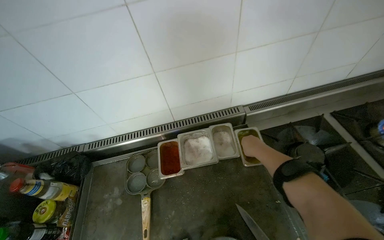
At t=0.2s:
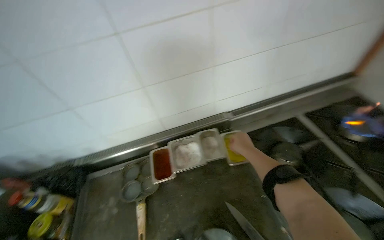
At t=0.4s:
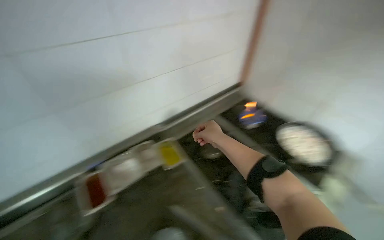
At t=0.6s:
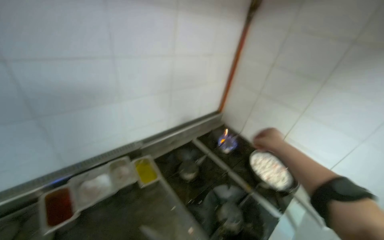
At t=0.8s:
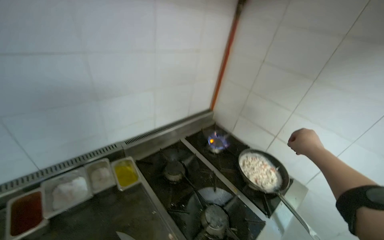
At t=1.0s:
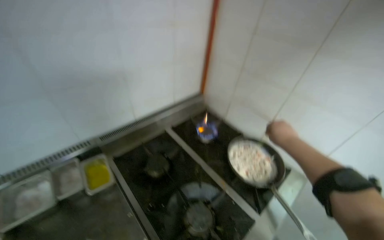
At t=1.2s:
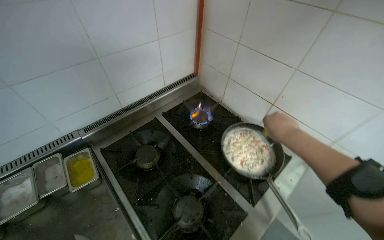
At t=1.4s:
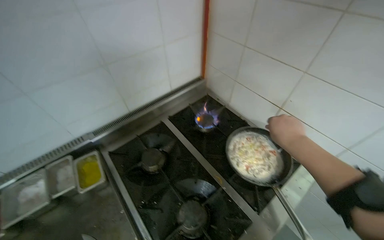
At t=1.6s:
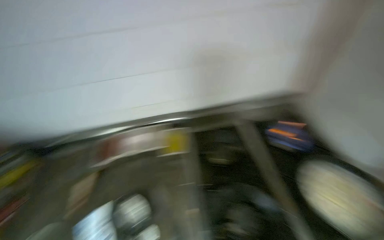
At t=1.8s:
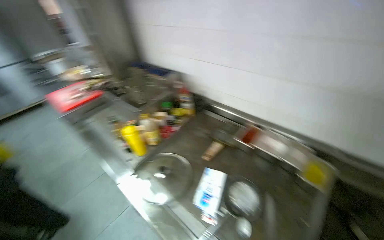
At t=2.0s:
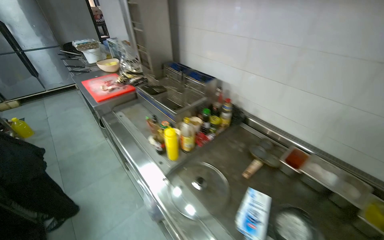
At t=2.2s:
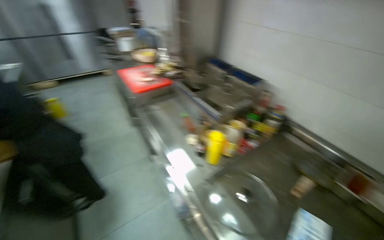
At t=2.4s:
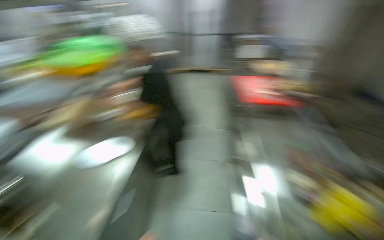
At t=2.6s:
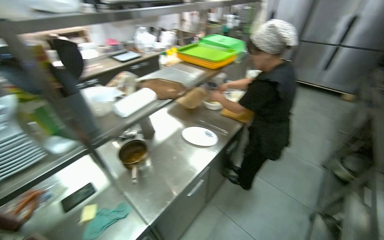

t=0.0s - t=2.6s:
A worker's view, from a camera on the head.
Job: cooking food.
The whole recording: Cooking dumplings with sauce and vegetables. The worker cuts tomatoes and adds them to a pan with dumplings, then adds various sauces and stirs the mixture on the stove.
t=0.0s - t=1.2s: The camera travels about 50 cm. The head turns to the right by roughly 30 degrees. The wearer looks roughly 10 degrees further upward.
t=1.2s - t=2.6s: The head travels approximately 90 cm. The wearer looks about 130 degrees further to the left.

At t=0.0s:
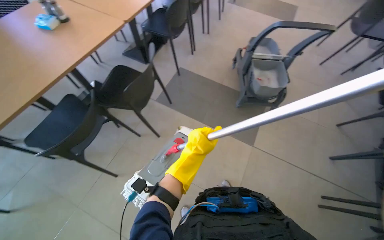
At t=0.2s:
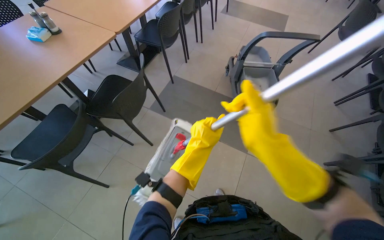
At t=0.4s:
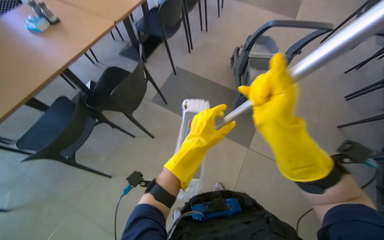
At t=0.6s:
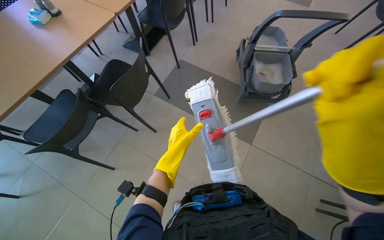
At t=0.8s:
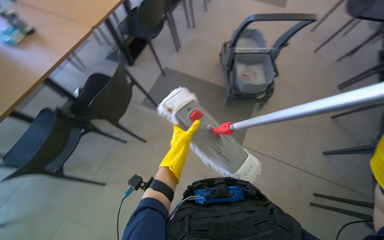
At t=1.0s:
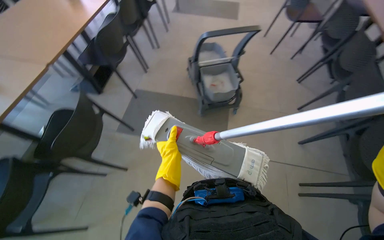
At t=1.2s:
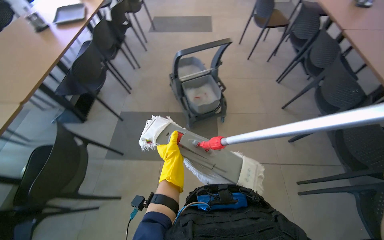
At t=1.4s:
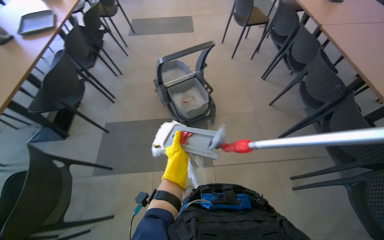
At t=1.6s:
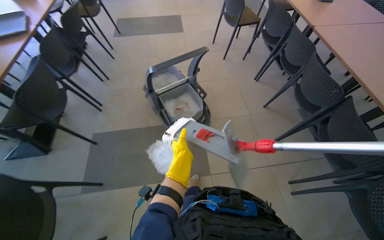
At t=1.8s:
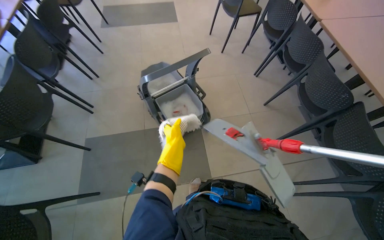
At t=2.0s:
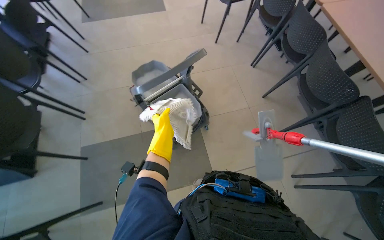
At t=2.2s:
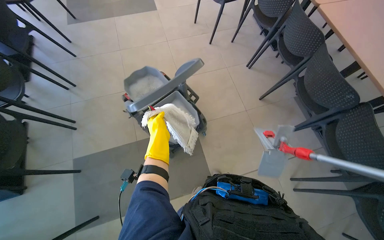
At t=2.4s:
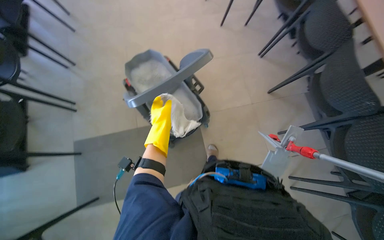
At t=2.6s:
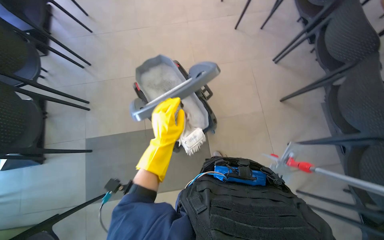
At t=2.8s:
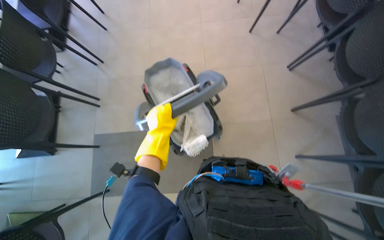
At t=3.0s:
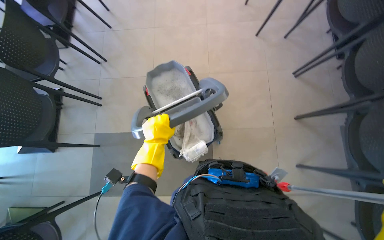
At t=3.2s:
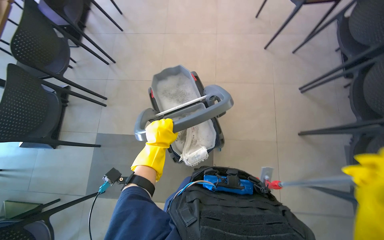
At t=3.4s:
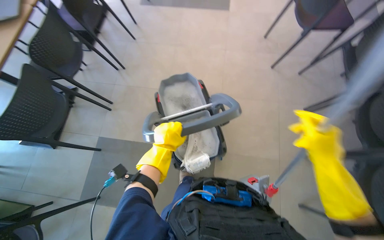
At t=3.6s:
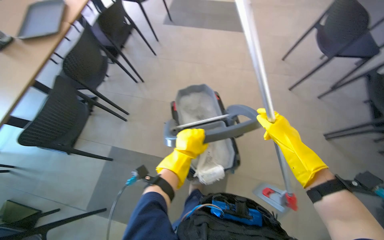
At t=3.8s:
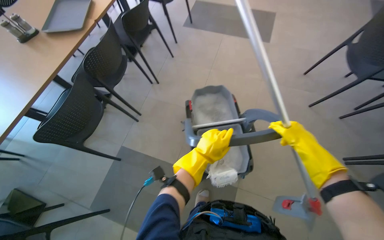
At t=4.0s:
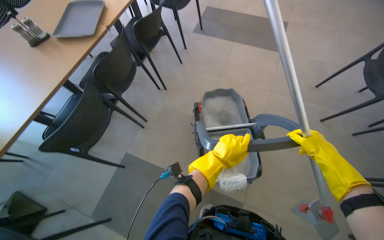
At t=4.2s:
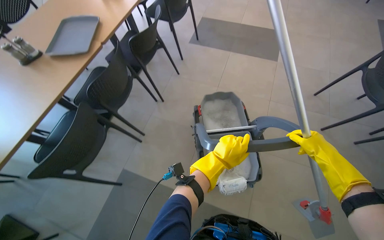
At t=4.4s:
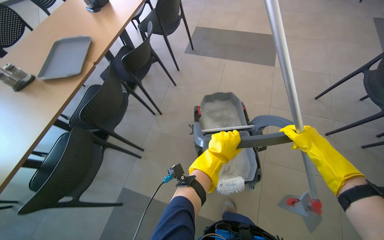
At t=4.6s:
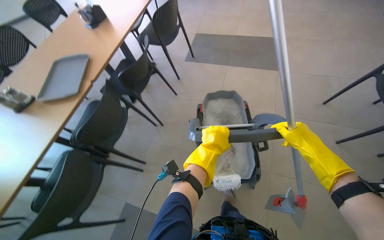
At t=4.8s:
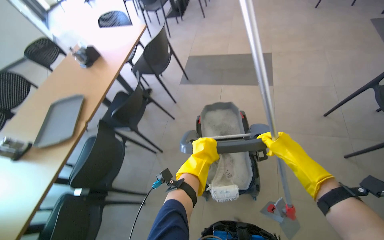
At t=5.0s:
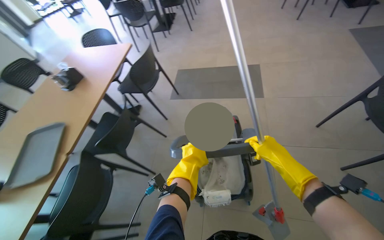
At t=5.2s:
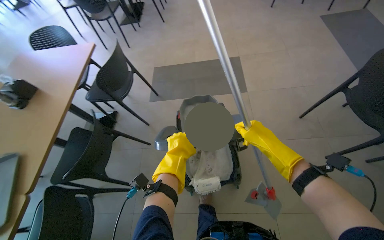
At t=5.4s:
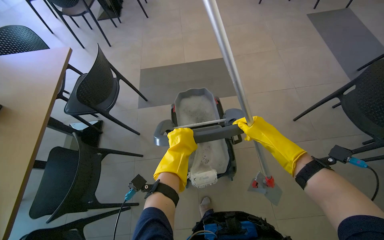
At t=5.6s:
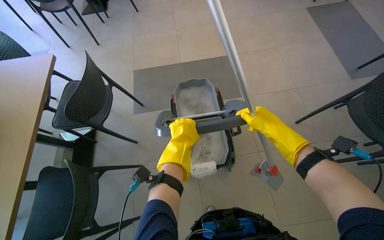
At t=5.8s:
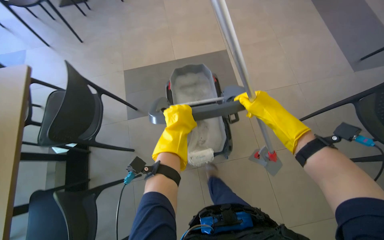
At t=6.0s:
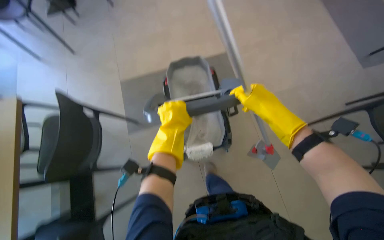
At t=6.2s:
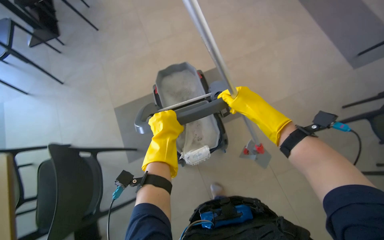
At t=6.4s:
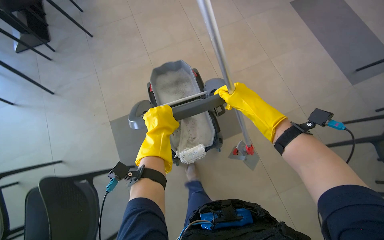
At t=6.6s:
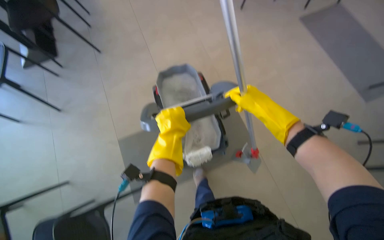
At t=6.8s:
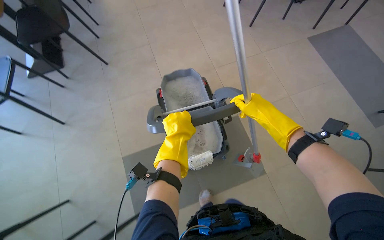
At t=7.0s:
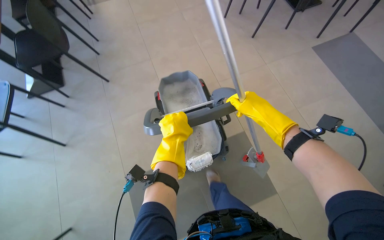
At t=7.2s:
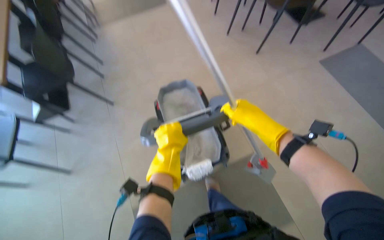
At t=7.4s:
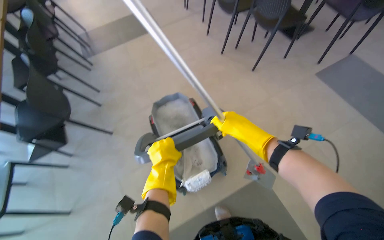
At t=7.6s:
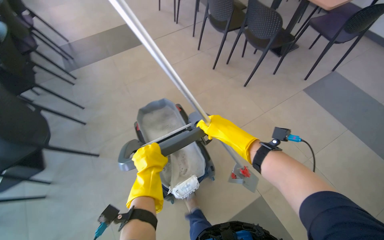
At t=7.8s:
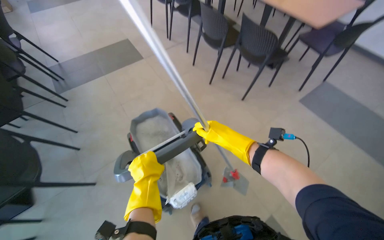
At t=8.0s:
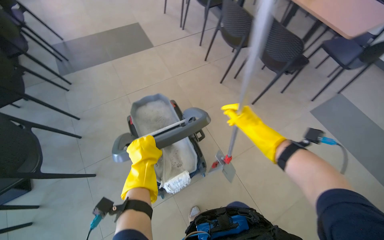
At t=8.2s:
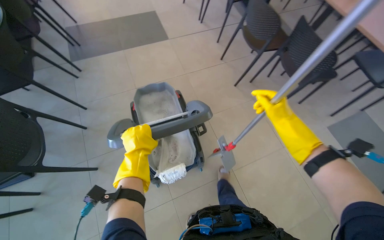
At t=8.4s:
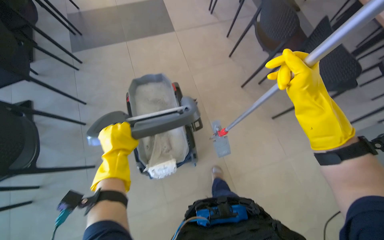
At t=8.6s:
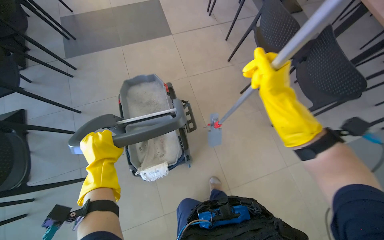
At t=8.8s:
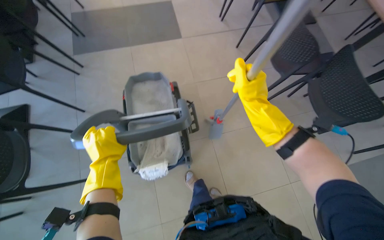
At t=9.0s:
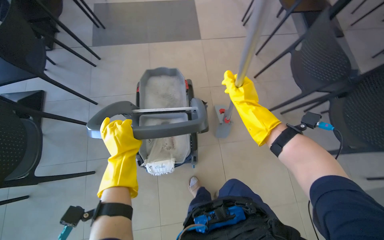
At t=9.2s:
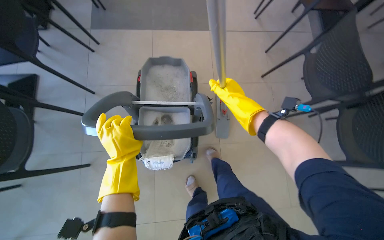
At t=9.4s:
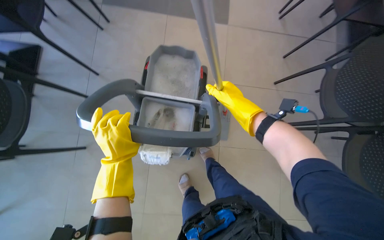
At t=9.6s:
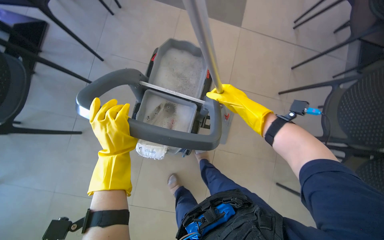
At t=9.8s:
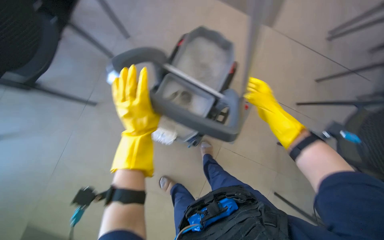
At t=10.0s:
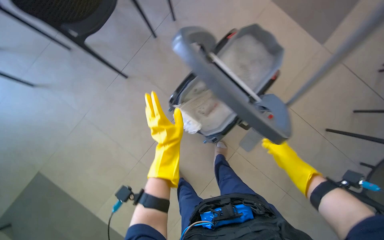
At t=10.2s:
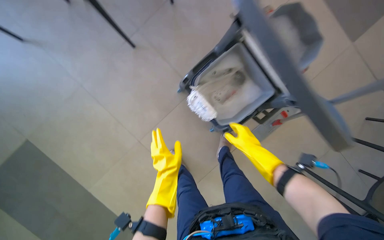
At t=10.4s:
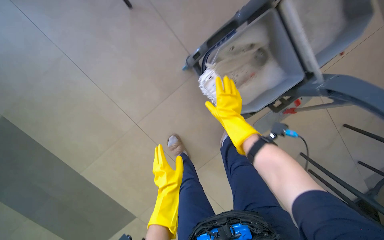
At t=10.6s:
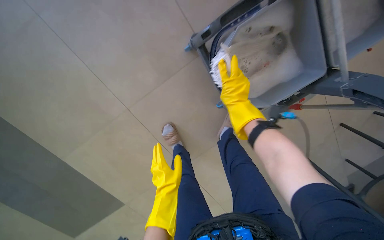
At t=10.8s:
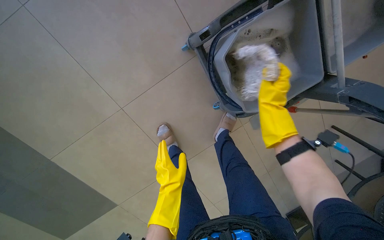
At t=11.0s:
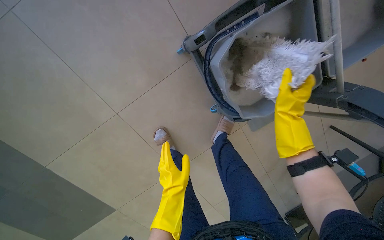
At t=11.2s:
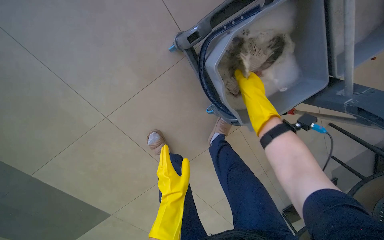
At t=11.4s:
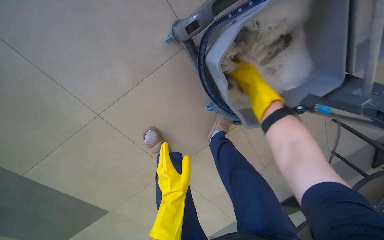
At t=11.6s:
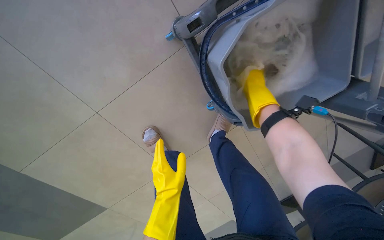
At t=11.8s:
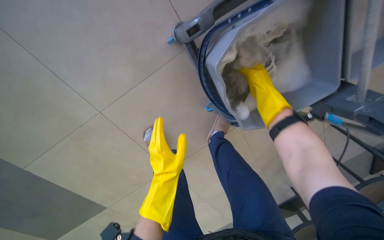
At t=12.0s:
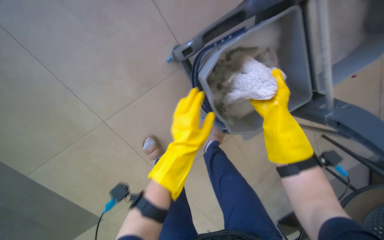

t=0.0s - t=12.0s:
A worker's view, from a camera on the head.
Job: mopping floor.
The whole recording: Wringing out mop head. The worker wrings out the mop head using the mop bucket.
t=0.0s - t=1.6s: The head rotates roughly 40 degrees to the right.
t=1.6s - t=3.0s: The wearer moves about 70 cm. The view tips downward by approximately 20 degrees.
t=3.0s - t=4.4s: The wearer looks approximately 25 degrees further upward.
t=4.4s - t=6.0s: The camera travels some 40 cm. The head turns to the right by approximately 30 degrees.
t=6.0s - t=7.6s: The view tilts approximately 20 degrees upward. Everything in view rotates some 25 degrees counterclockwise.
t=7.6s - t=9.0s: The left hand moves up the picture and to the left, roughly 20 cm. Meanwhile the right hand moves up the picture, approximately 25 cm, and goes to the right and returns, about 10 cm each way.
t=9.0s - t=10.4s: The view tips downward by about 20 degrees. The scene turns about 45 degrees clockwise in the picture.
t=10.4s - t=12.0s: The right hand is displaced to the right by approximately 15 cm. The left hand moves up the picture and to the right, about 25 cm.

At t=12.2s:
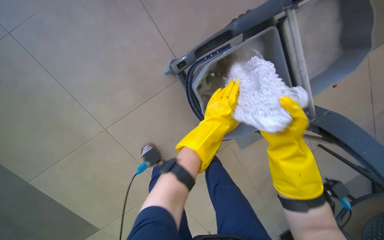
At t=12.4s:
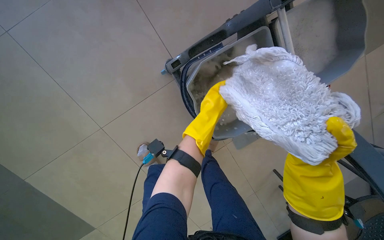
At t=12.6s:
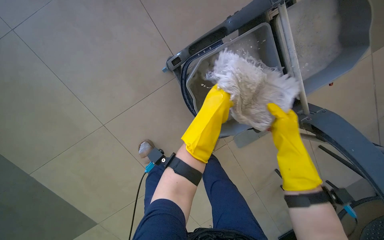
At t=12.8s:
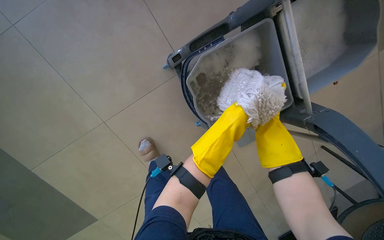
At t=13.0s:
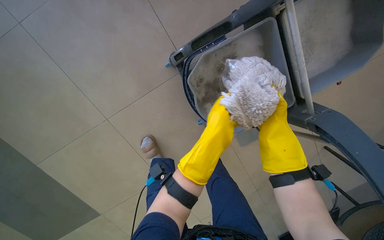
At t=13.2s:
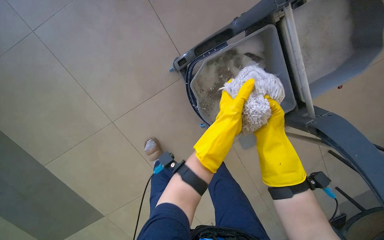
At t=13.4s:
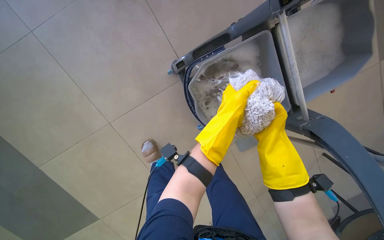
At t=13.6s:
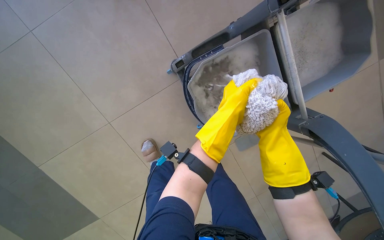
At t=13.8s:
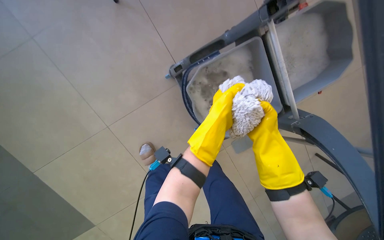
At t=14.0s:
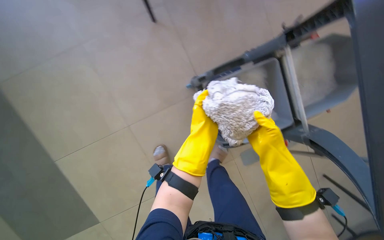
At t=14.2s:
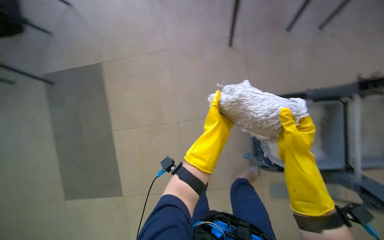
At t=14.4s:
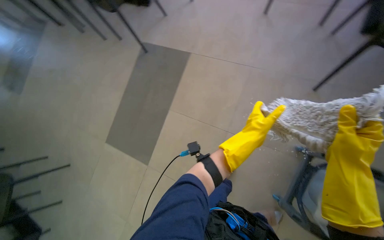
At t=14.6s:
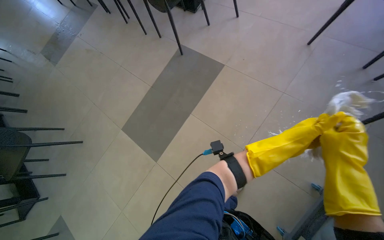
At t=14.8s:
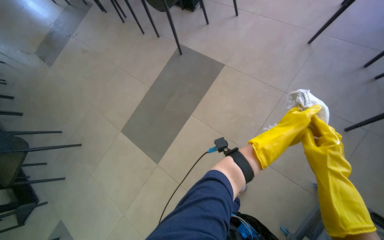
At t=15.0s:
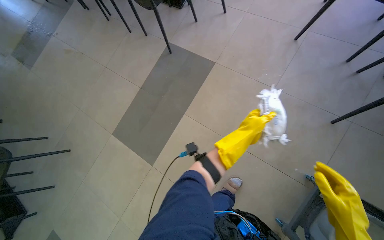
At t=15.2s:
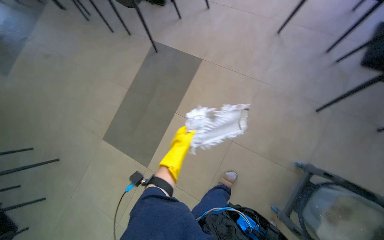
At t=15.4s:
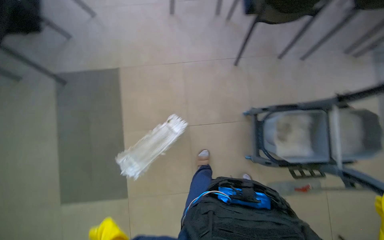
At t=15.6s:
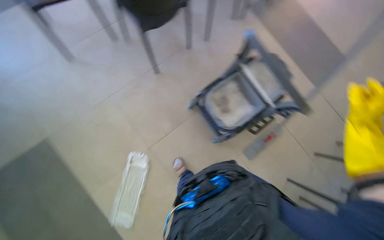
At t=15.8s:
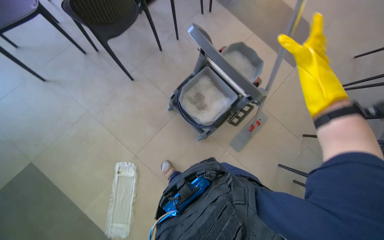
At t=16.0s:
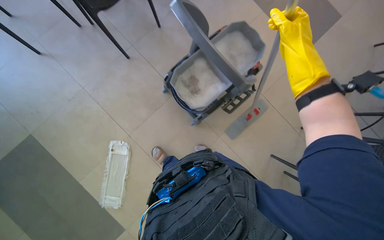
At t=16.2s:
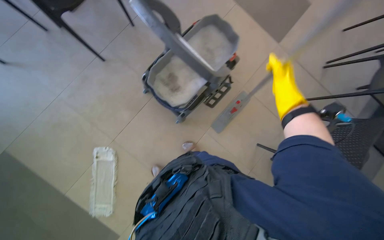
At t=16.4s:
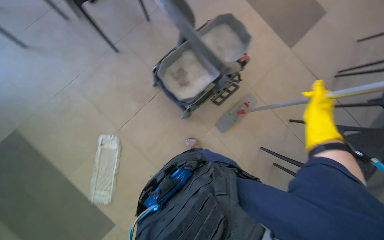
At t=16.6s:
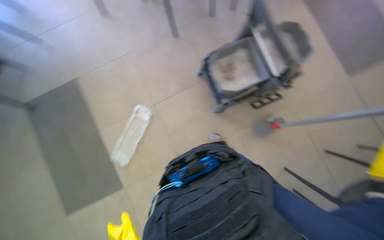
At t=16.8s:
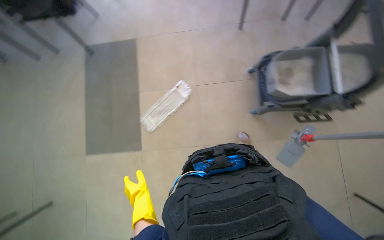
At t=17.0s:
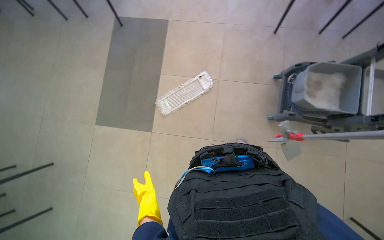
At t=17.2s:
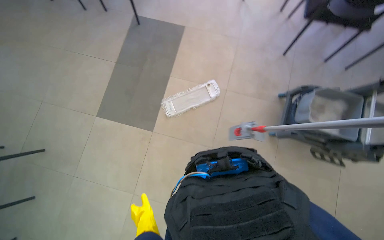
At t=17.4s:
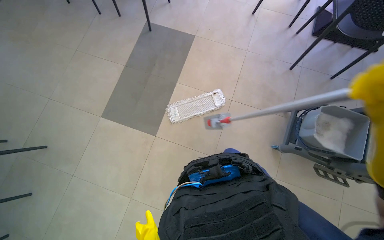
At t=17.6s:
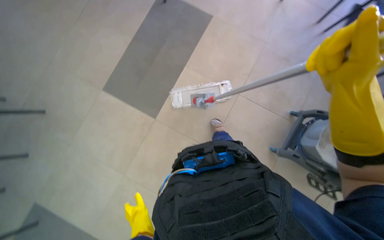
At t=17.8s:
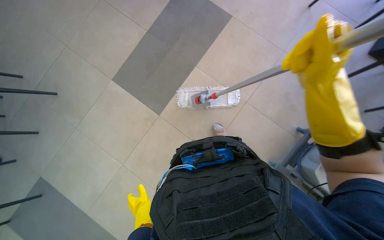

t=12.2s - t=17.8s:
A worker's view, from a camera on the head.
Job: mopping floor.
The whole recording: Wringing out mop head. The worker wrings out the mop head using the mop bucket.
t=12.2s - t=13.6s: The left hand is displaced nearer to the camera by approximately 10 cm.
t=13.6s - t=15.0s: The wearer looks approximately 30 degrees further to the left. The right hand goes approximately 15 cm nearer to the camera and down the picture.
t=15.0s - t=16.4s: The wearer looks some 85 degrees further to the right. The wearer looks roughly 15 degrees further downward.
t=16.4s - t=17.8s: The head rotates about 85 degrees to the left. The camera pitches downward, by about 15 degrees.
